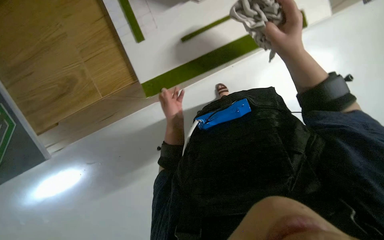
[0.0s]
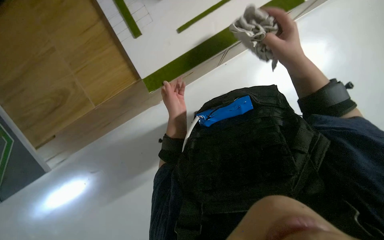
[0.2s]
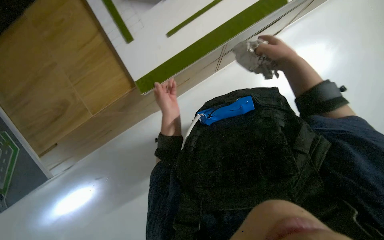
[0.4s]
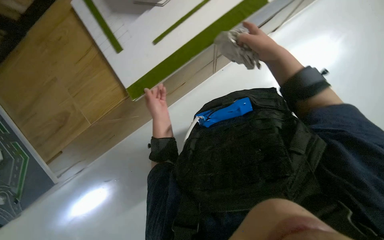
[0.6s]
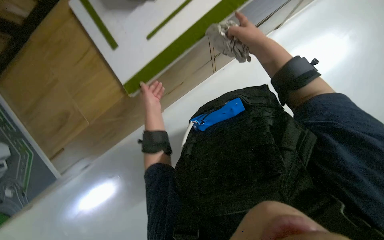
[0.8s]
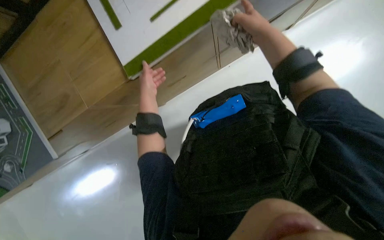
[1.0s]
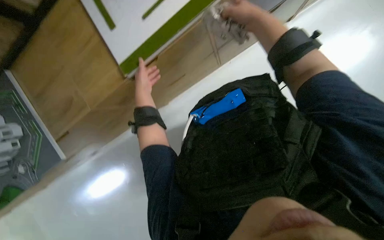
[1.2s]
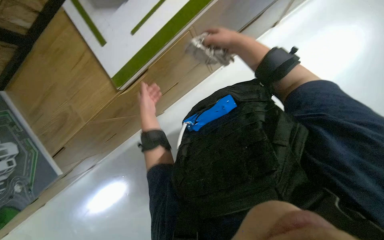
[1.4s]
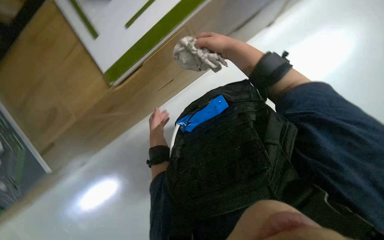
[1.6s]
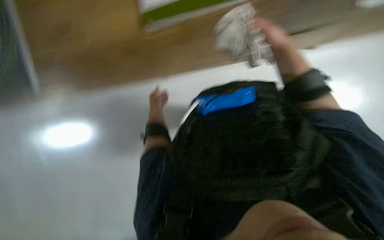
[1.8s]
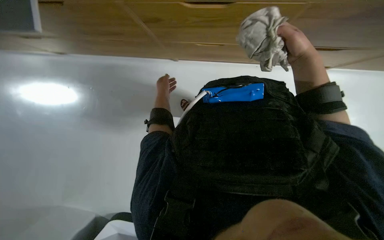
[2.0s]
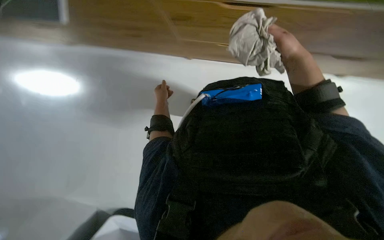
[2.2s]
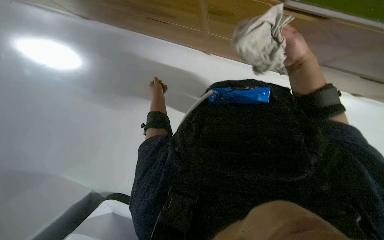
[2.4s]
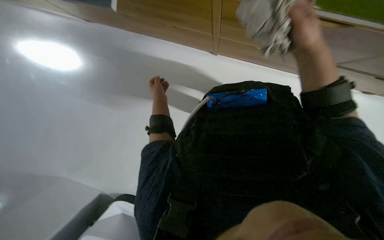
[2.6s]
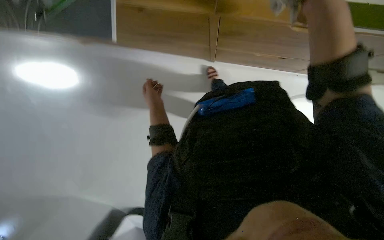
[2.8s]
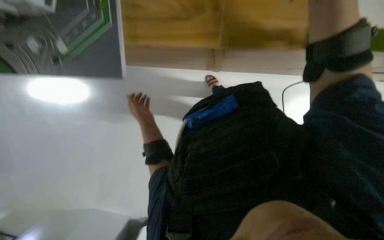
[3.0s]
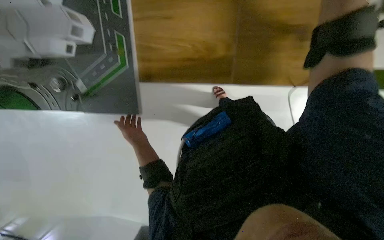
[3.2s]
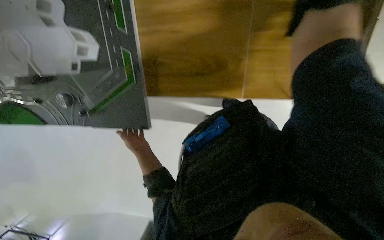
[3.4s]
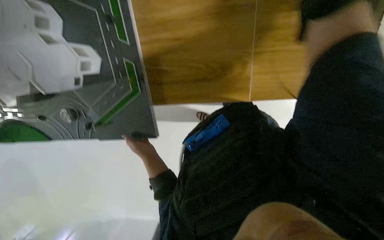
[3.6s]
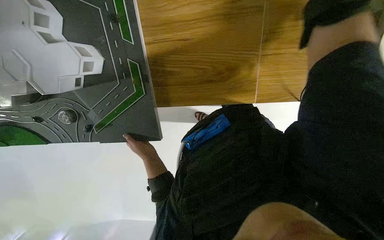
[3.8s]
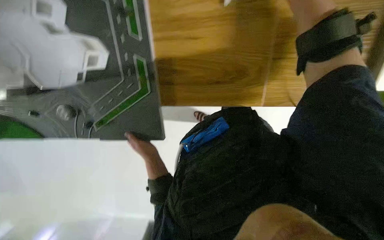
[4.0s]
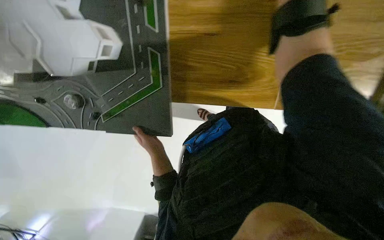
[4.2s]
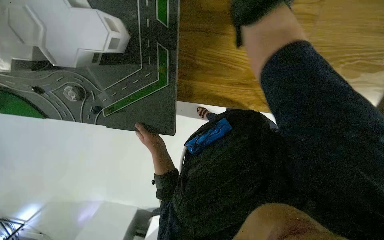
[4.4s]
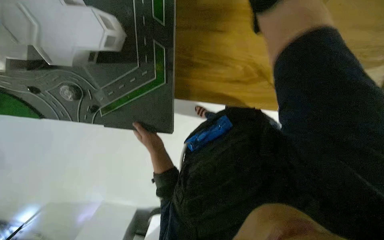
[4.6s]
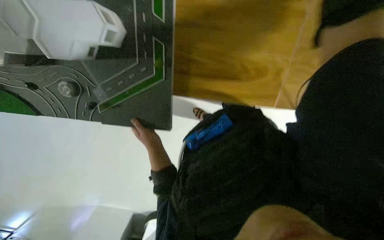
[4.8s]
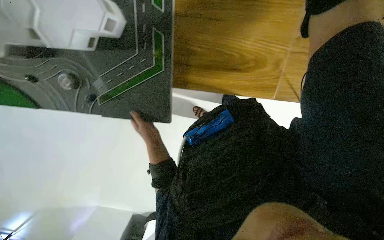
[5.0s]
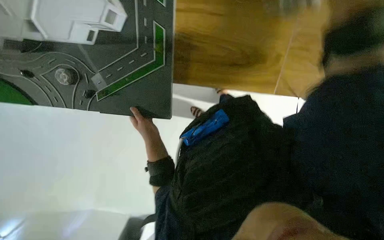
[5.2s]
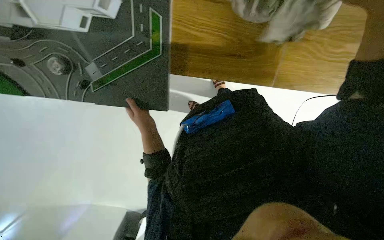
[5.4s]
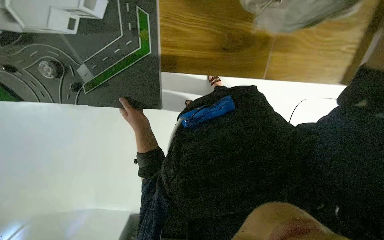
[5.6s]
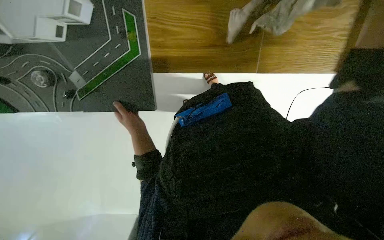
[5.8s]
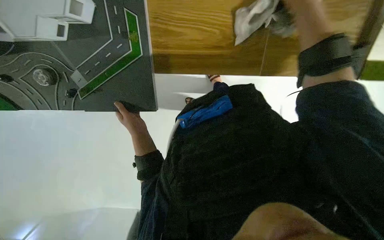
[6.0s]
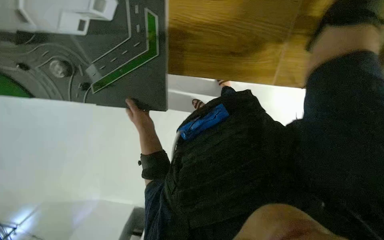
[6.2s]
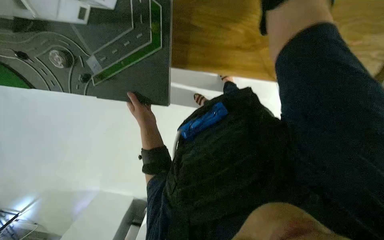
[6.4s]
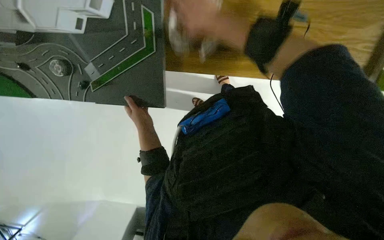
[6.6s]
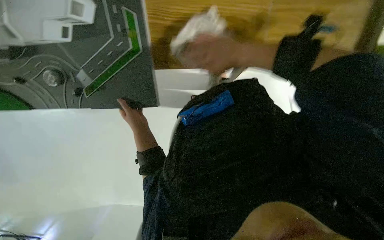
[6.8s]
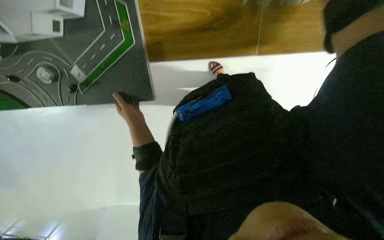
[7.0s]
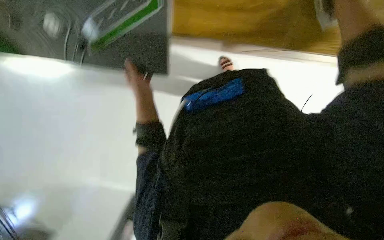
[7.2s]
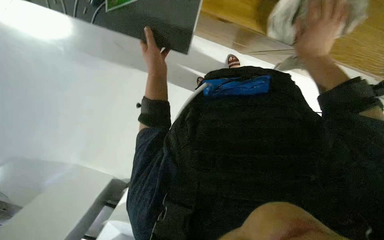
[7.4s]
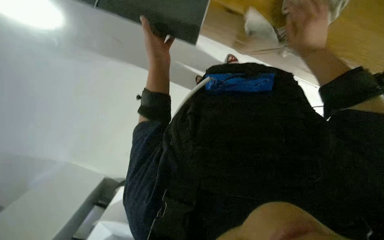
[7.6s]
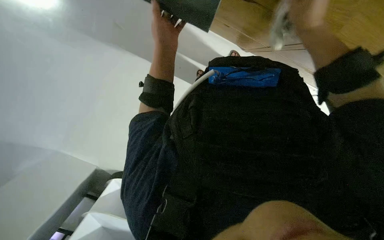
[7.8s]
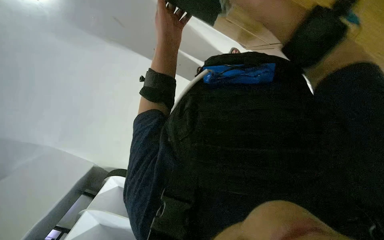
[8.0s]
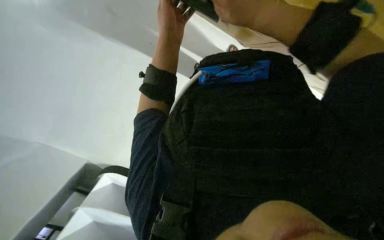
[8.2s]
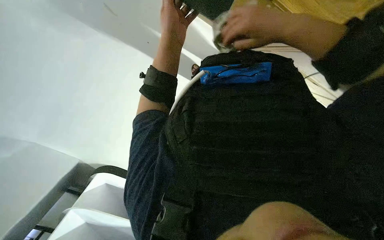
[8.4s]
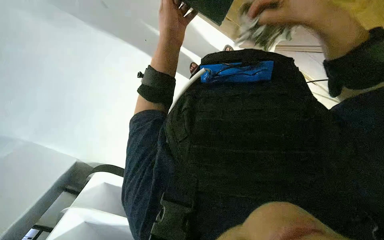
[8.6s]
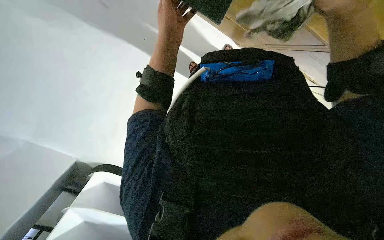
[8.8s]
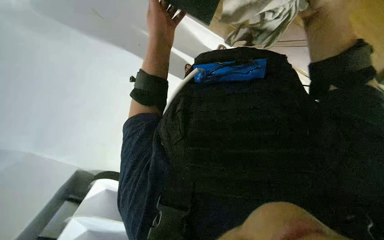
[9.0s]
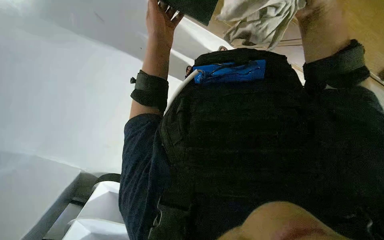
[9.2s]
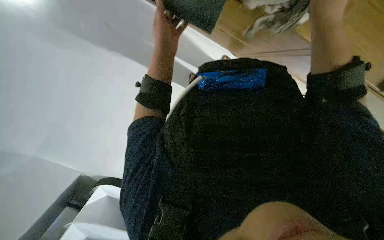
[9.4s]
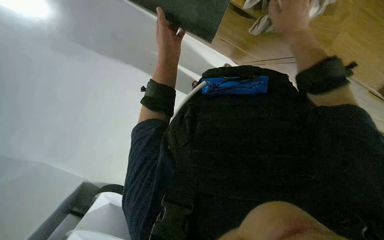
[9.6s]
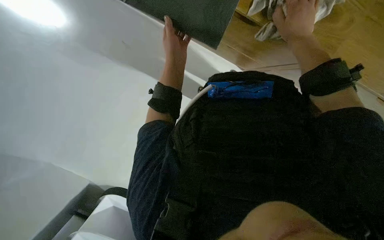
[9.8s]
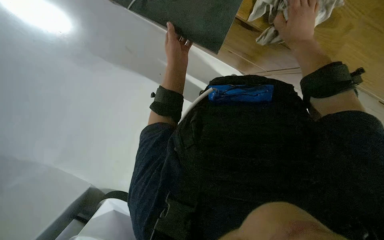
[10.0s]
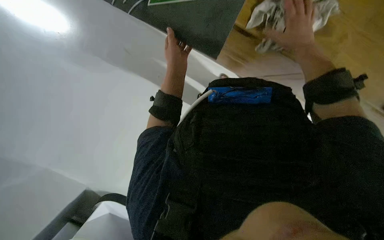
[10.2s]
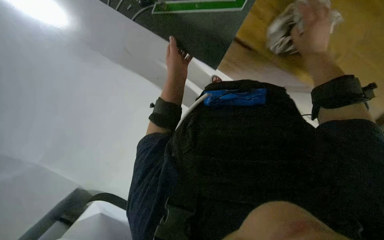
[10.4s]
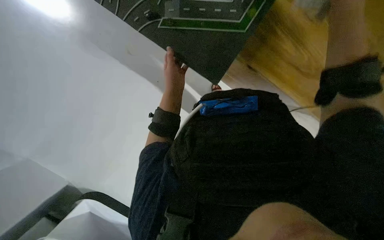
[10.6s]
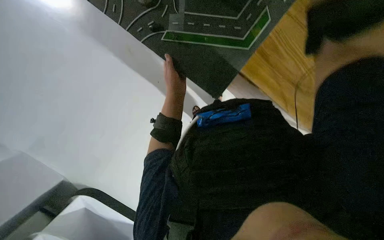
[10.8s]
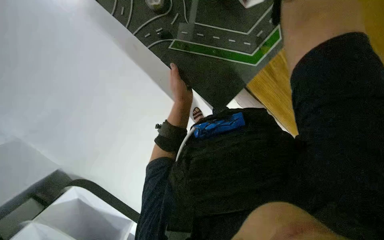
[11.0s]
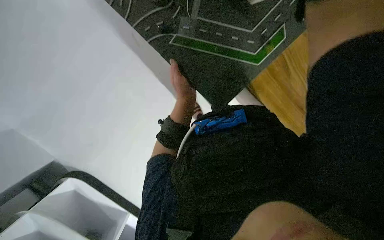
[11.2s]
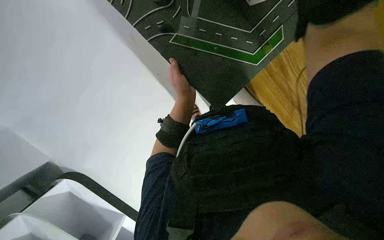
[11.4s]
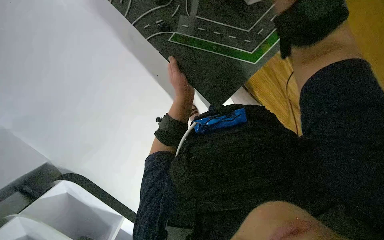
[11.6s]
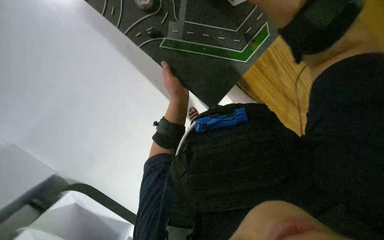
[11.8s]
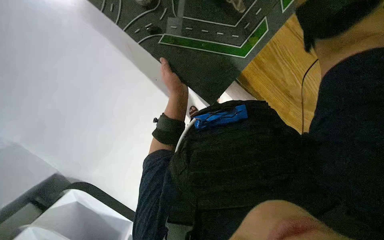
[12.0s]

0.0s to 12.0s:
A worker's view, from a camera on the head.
Job: wiping surfaces.
The whole recording: Cleaning model pieces. The worker picks up and wipes various model pieces with a cloth.
0.0s to 1.6s: The right hand moves farther from the camera, approximately 10 cm.
1.6s to 3.0s: The left hand moves nearer to the camera, about 10 cm.
6.0s to 7.6s: The left hand travels nearer to the camera and up the picture by approximately 15 cm.
7.6s to 9.0s: The right hand moves nearer to the camera, roughly 10 cm, and travels to the left and back again, approximately 15 cm each way.
9.0s to 10.4s: The view tips upward by about 15 degrees. The right hand moves farther from the camera, approximately 10 cm.

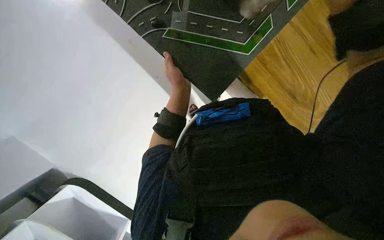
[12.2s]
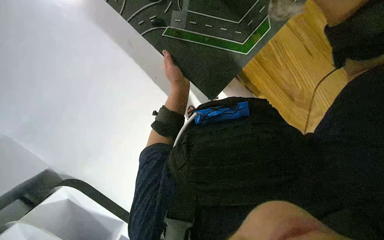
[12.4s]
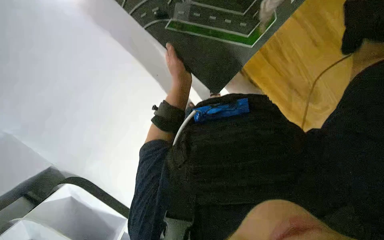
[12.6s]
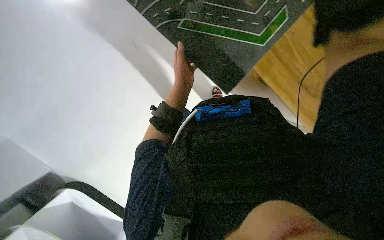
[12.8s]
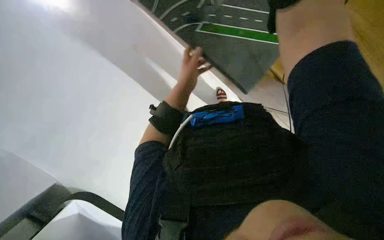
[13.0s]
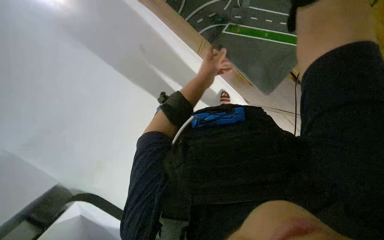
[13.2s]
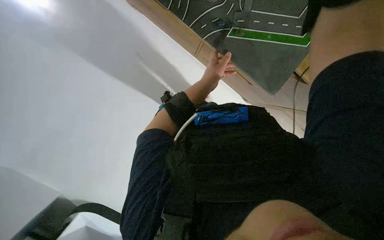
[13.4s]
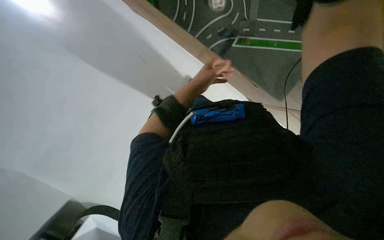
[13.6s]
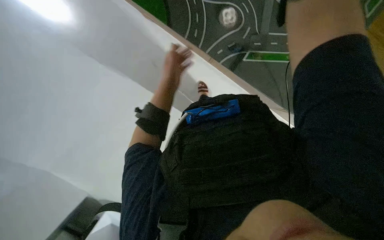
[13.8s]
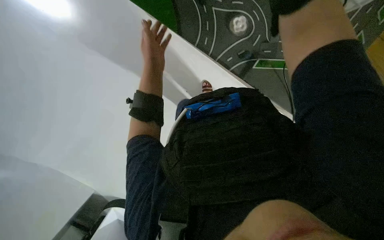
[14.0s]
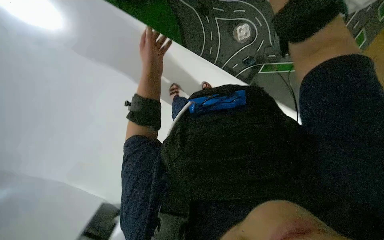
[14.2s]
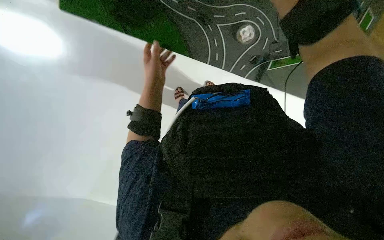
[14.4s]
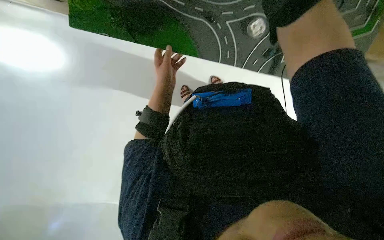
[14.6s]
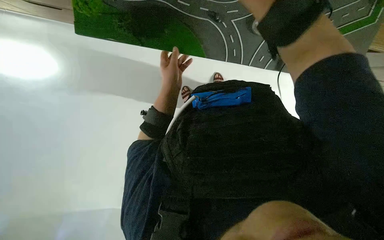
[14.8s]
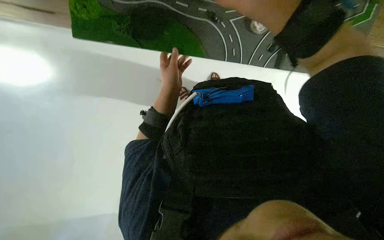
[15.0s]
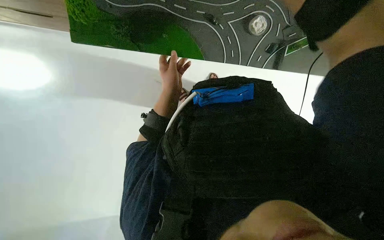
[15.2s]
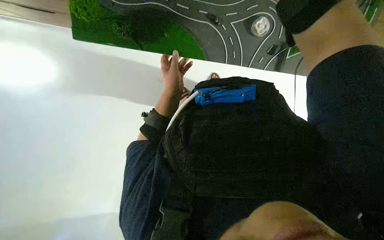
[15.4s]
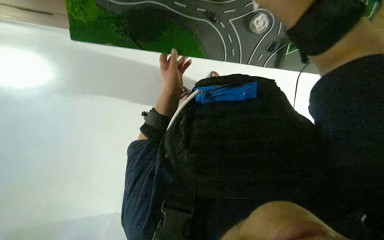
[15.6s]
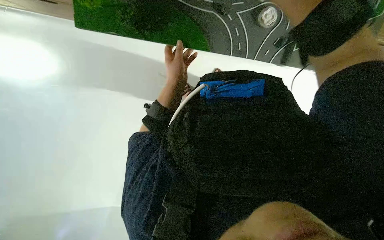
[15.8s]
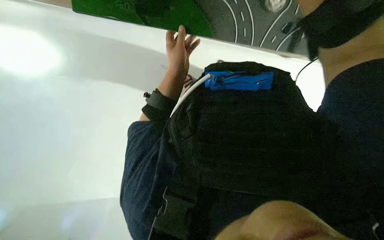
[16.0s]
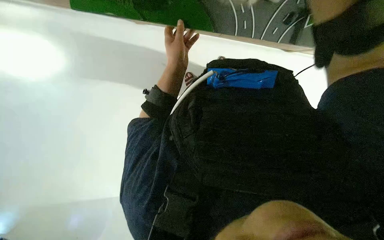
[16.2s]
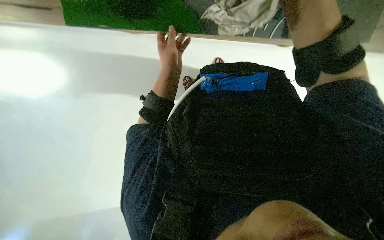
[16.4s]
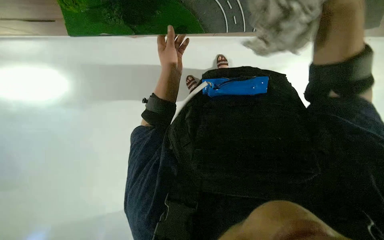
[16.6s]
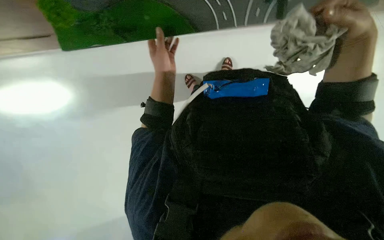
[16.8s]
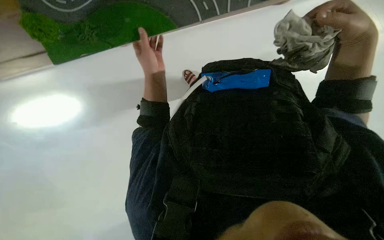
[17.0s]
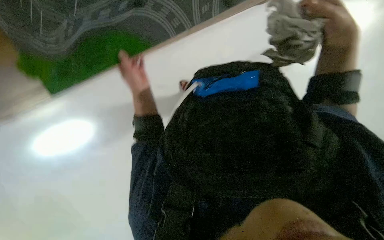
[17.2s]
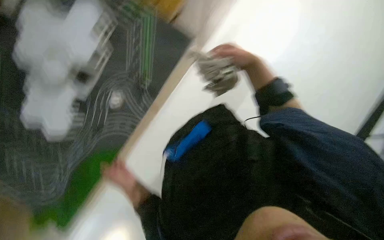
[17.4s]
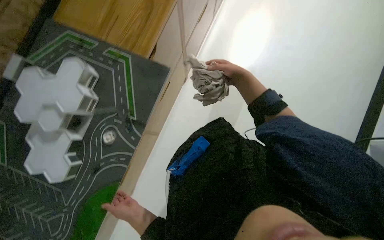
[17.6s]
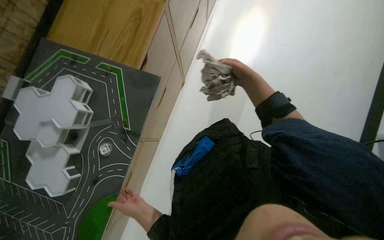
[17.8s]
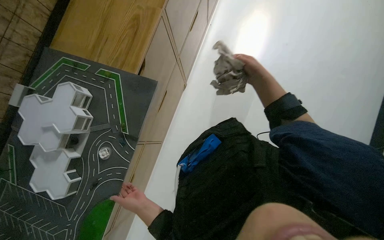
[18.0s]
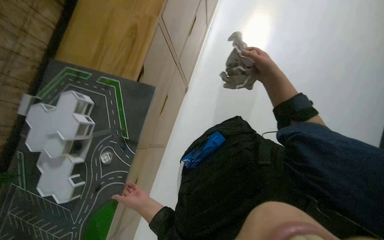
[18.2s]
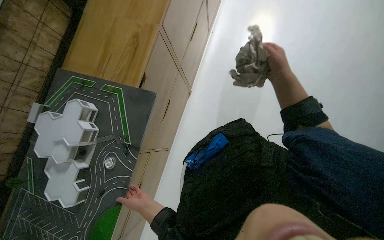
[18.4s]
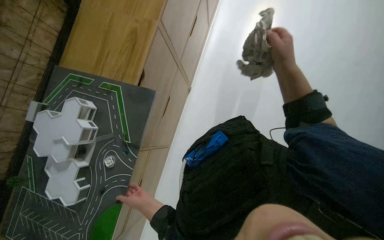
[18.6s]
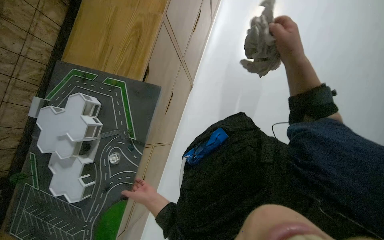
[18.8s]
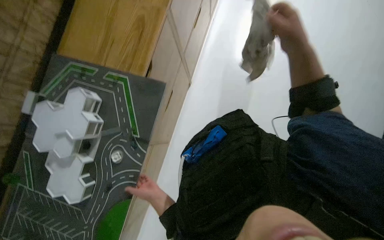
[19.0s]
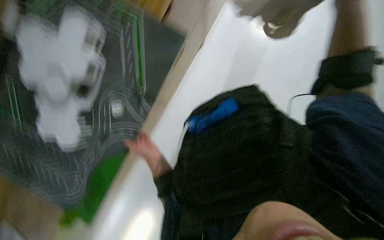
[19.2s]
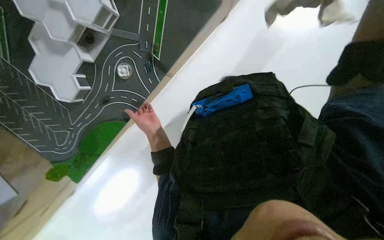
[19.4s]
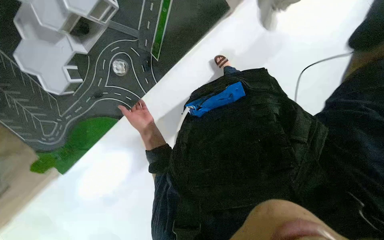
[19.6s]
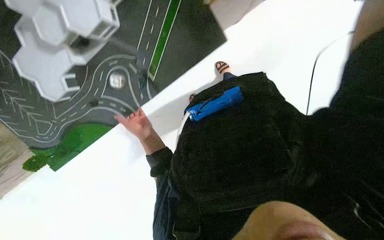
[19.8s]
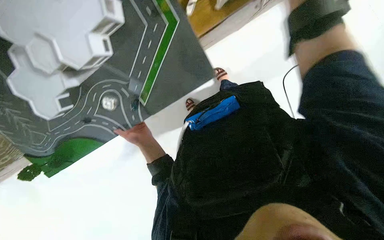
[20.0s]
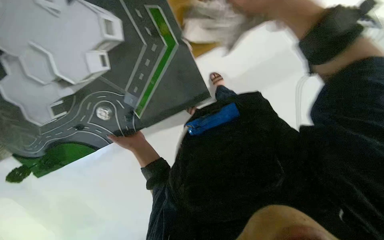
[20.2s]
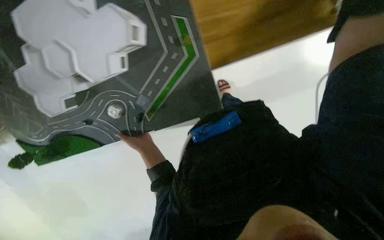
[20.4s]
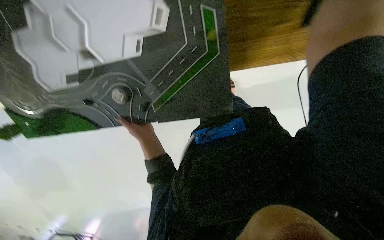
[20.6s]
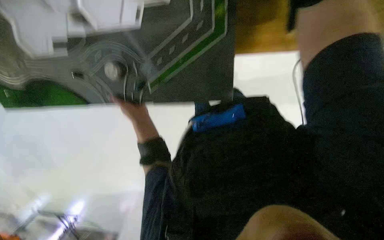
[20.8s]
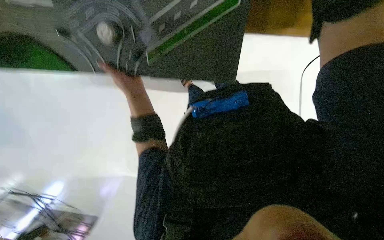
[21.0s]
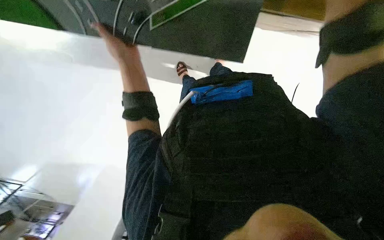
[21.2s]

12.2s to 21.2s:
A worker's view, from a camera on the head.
Job: wiping surfaces.
The whole recording: Cleaning model pieces. The worker picks up and wipes various model pieces with a cloth.
12.2s to 13.8s: The wearer's head swings roughly 25 degrees to the left. The view tips upward by about 20 degrees.
13.8s to 15.2s: The camera sweeps to the left, by some 35 degrees. The view tips upward by approximately 15 degrees.
16.6s to 18.2s: Everything in view rotates some 30 degrees counterclockwise. The left hand goes some 25 cm down the picture. Meanwhile the right hand moves farther from the camera, about 25 cm.
18.2s to 19.8s: The view tips downward by some 20 degrees. The scene rotates clockwise by approximately 30 degrees.
19.8s to 21.2s: The view pans to the right by approximately 20 degrees. The view tips downward by about 20 degrees. The scene turns about 40 degrees clockwise in the picture.
